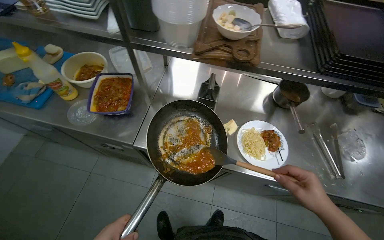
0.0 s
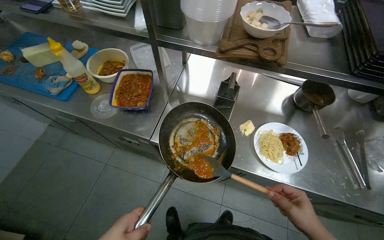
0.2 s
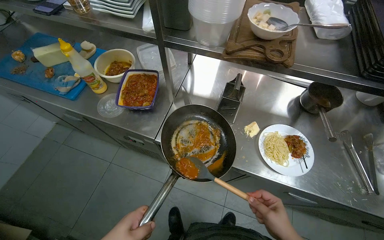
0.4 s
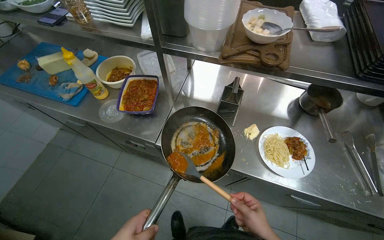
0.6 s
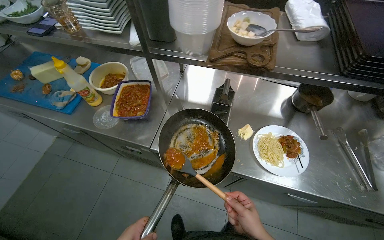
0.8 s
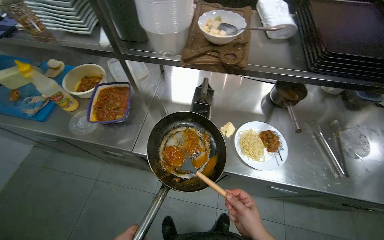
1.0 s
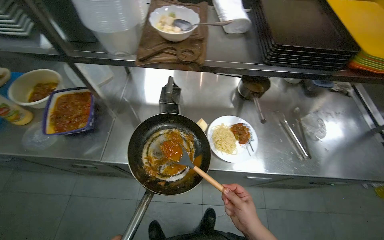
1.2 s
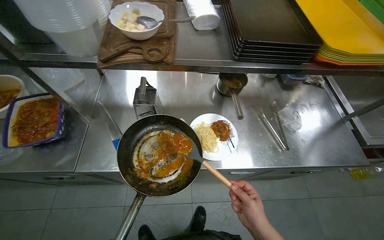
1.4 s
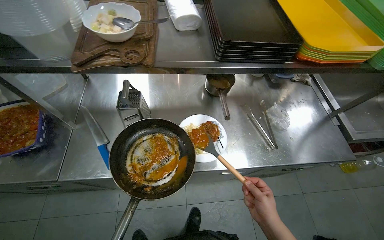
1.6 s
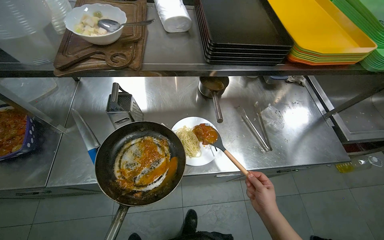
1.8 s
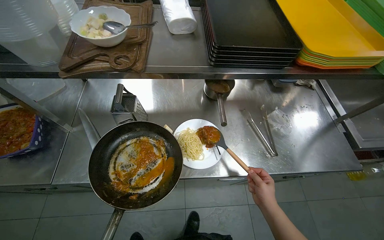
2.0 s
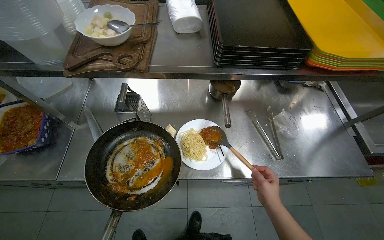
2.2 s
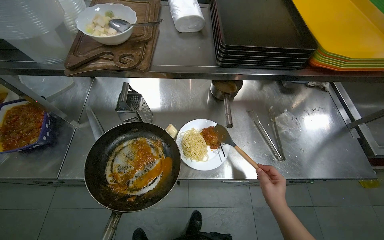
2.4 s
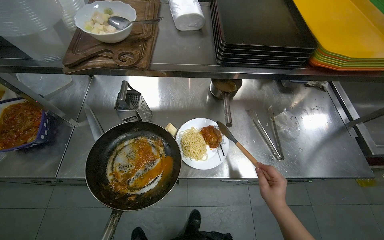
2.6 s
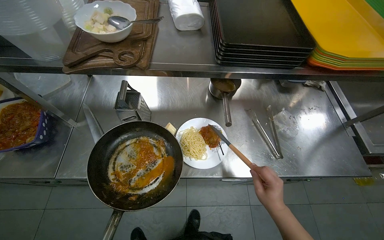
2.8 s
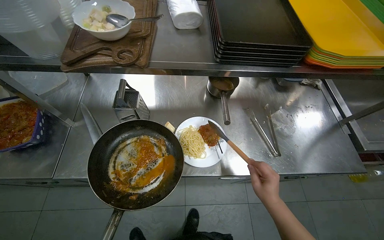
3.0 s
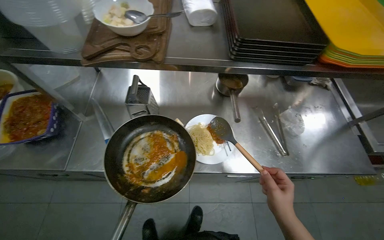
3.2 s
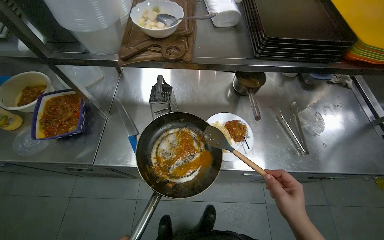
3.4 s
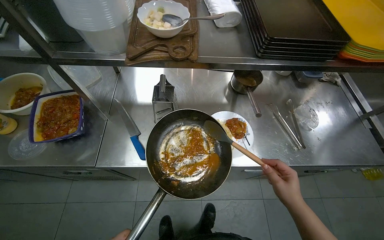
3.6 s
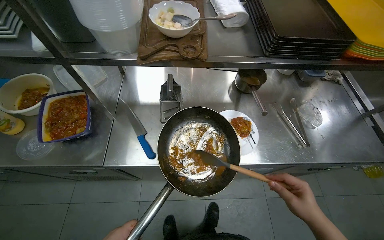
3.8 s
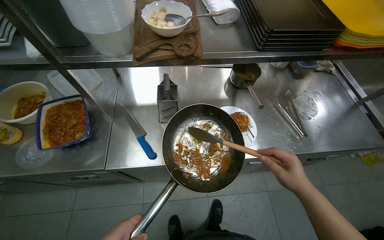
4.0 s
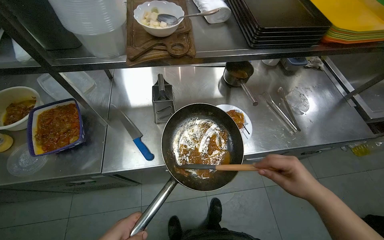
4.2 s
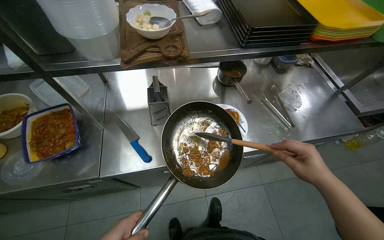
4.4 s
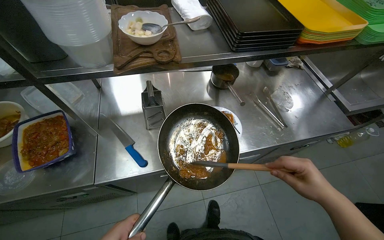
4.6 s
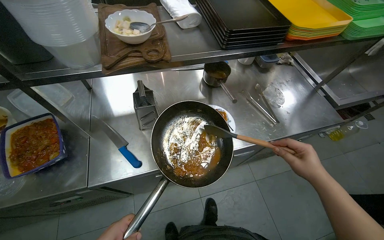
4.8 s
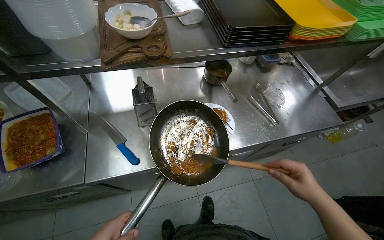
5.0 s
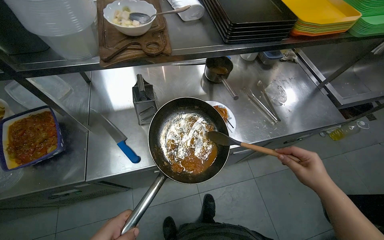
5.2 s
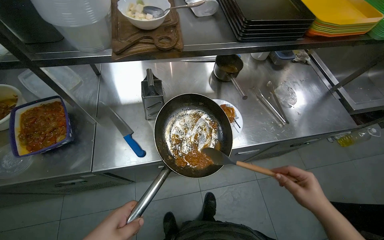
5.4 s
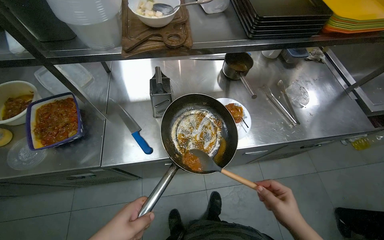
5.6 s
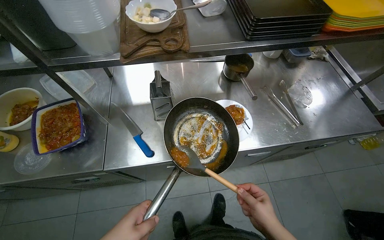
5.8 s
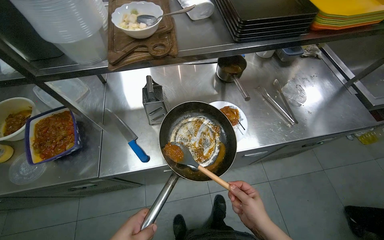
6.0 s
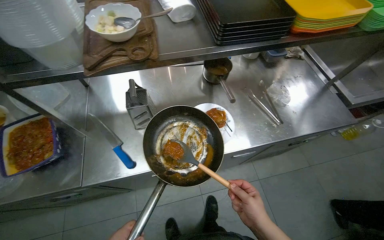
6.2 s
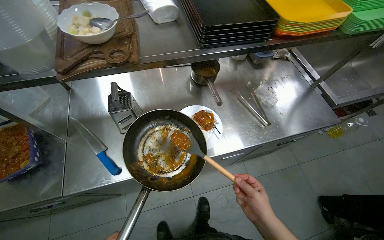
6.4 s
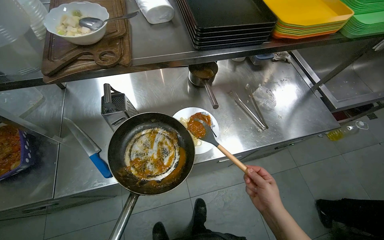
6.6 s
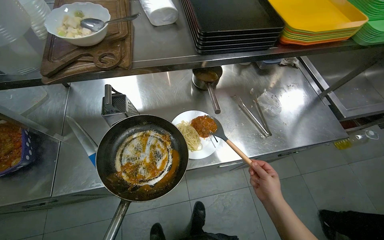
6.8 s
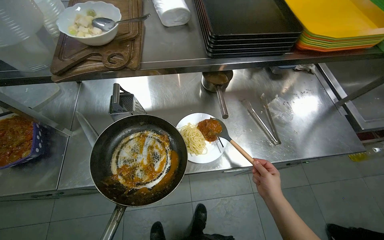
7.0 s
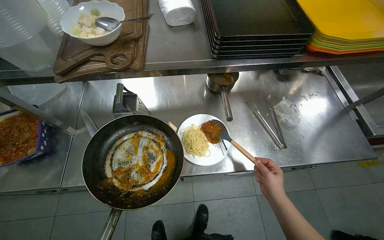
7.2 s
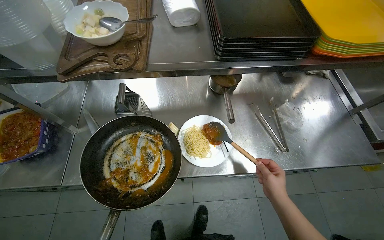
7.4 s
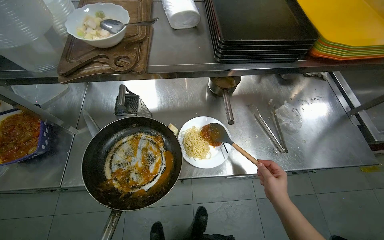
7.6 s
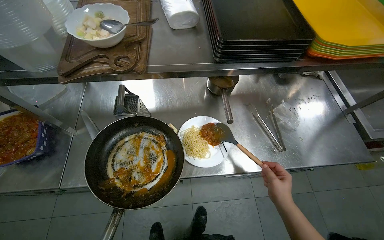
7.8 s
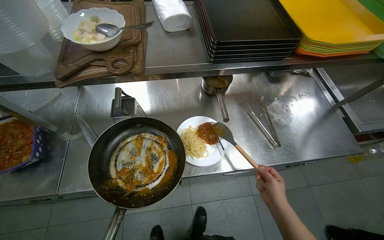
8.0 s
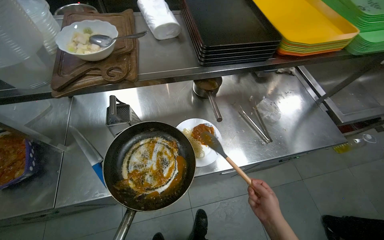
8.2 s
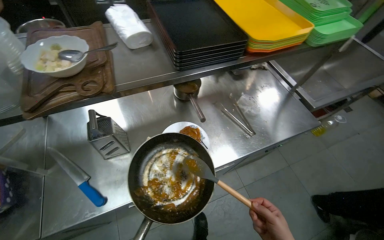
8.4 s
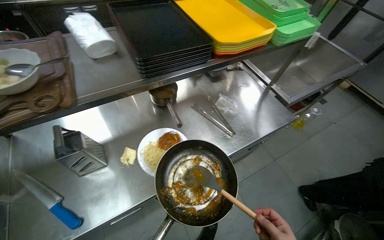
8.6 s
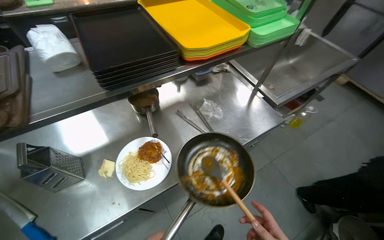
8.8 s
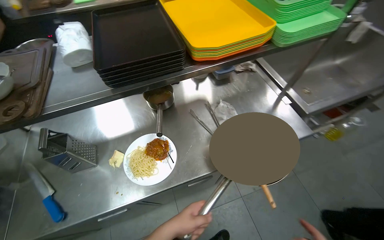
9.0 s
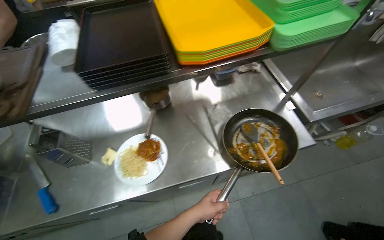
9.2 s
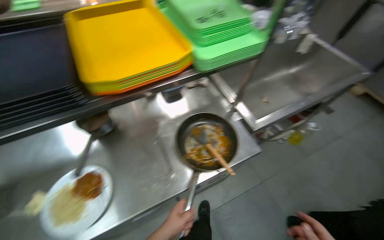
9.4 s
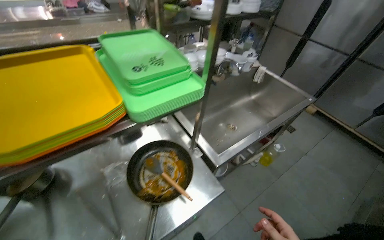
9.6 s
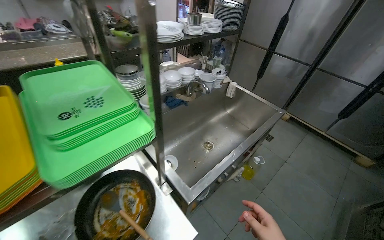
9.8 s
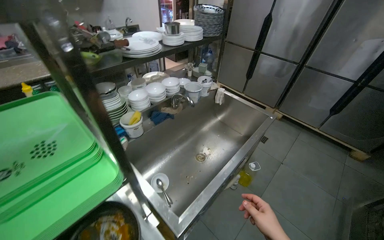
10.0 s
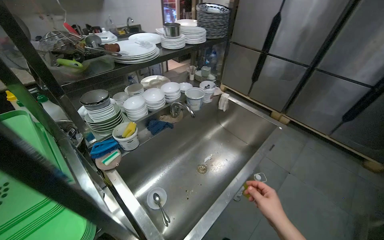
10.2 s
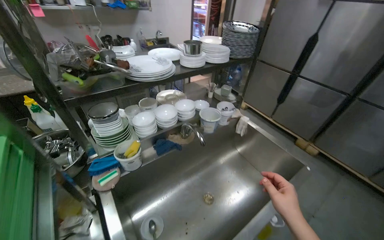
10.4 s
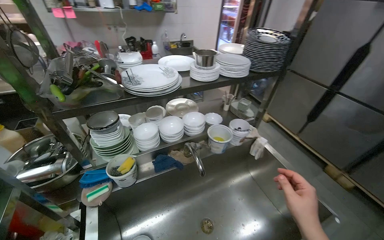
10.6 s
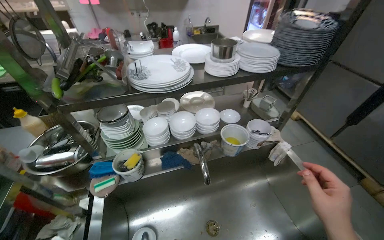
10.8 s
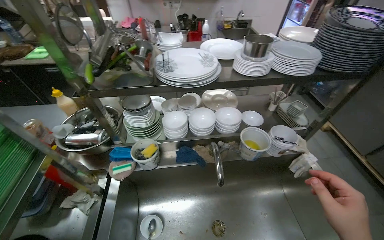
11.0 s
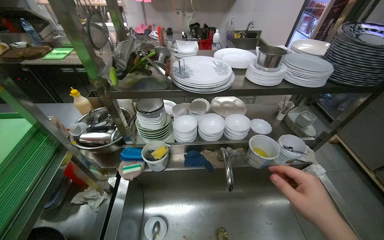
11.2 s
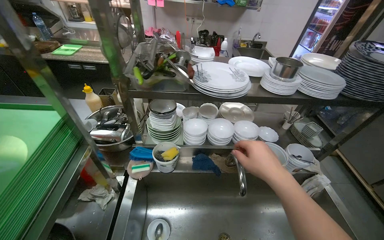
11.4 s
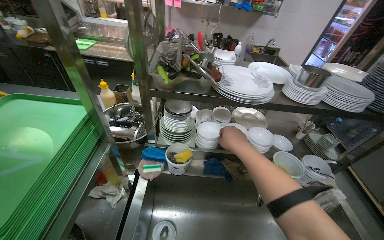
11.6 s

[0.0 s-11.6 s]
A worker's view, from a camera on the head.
Job: preparing food.
The whole recording: Preparing noodles on plate. The worker adds sauce, cheese, and herbs to a plate of noodles before placing it on a tray.
1.4 to 2.8 s: The right hand shifts some 10 cm to the right.
2.8 to 4.4 s: The right hand shifts about 15 cm nearer to the camera.
4.4 to 5.8 s: The right hand goes roughly 15 cm down the picture and to the left.
5.8 to 7.2 s: The right hand goes approximately 25 cm to the right and farther from the camera.
7.2 to 8.8 s: The head rotates roughly 25 degrees to the right.
8.8 to 10.2 s: The head travels approximately 90 cm.
10.2 to 11.6 s: The wearer looks roughly 45 degrees further to the left.

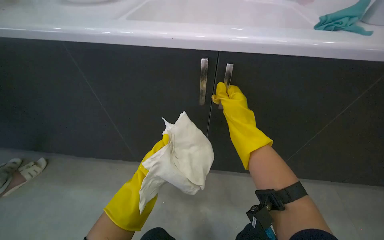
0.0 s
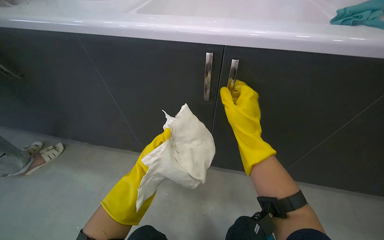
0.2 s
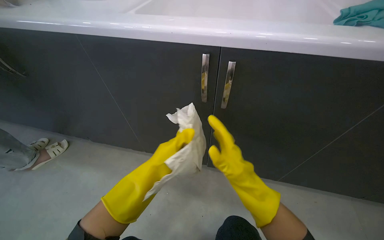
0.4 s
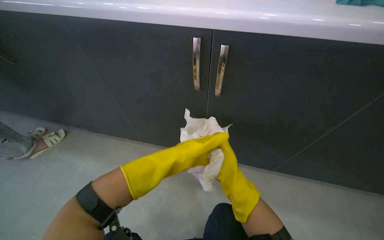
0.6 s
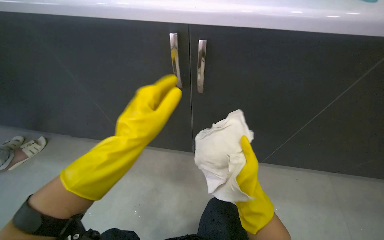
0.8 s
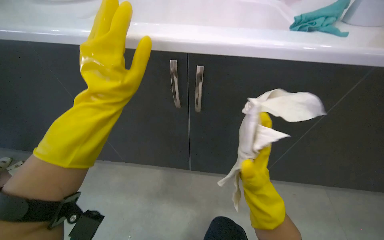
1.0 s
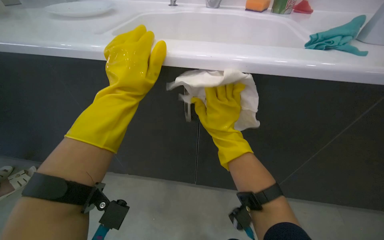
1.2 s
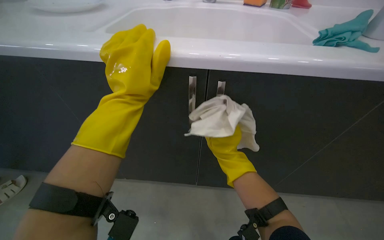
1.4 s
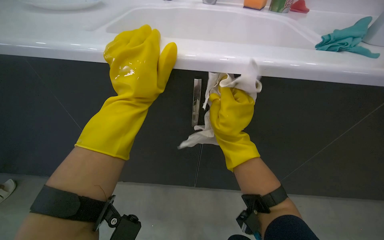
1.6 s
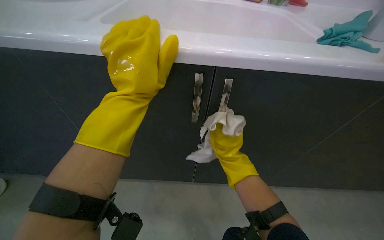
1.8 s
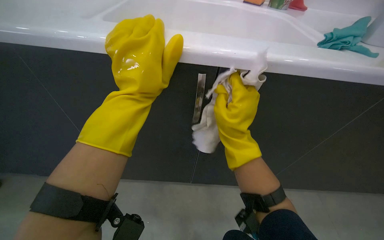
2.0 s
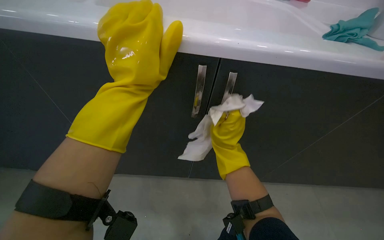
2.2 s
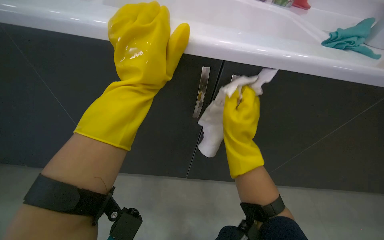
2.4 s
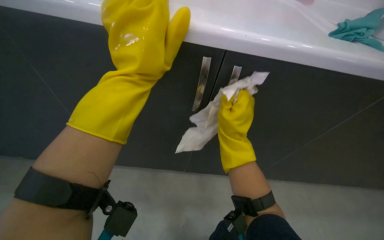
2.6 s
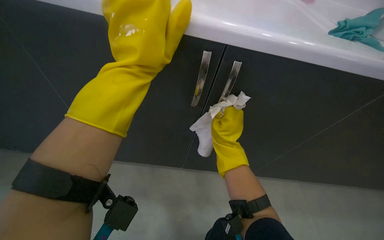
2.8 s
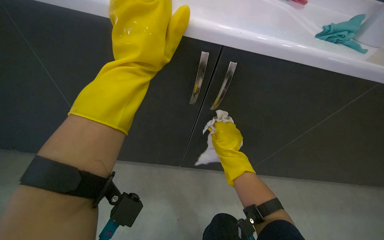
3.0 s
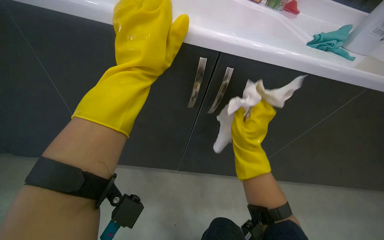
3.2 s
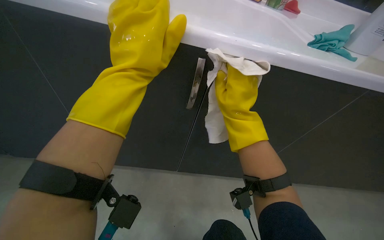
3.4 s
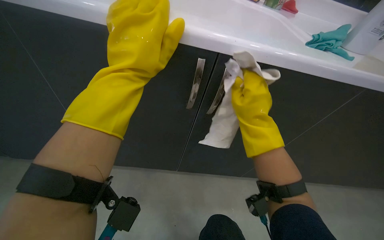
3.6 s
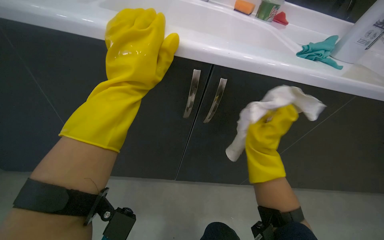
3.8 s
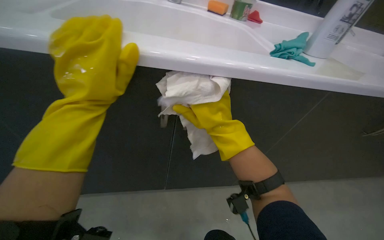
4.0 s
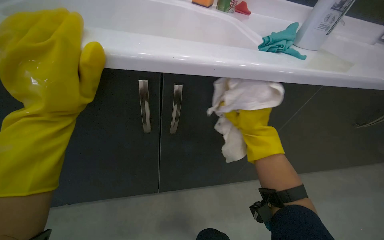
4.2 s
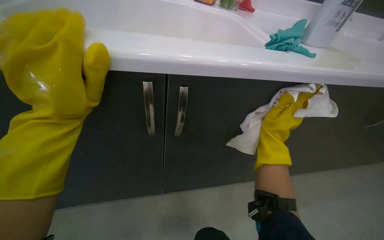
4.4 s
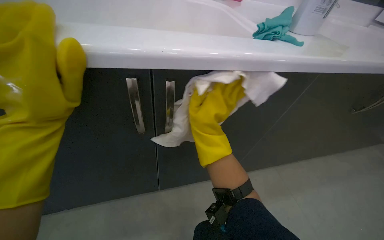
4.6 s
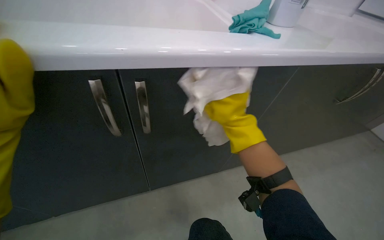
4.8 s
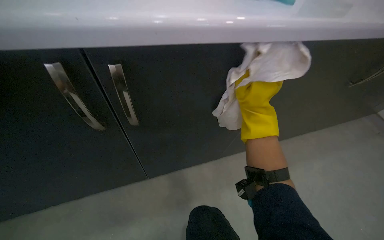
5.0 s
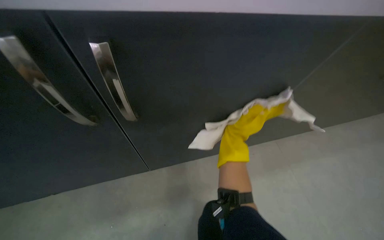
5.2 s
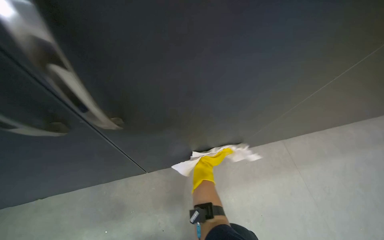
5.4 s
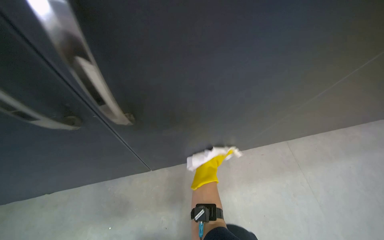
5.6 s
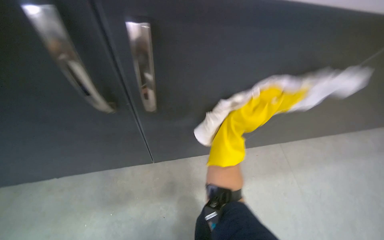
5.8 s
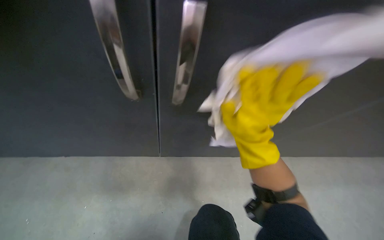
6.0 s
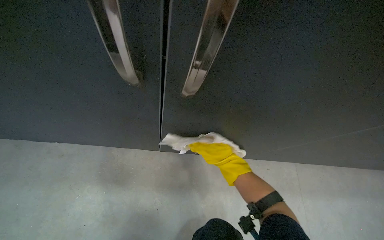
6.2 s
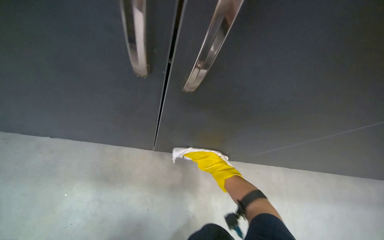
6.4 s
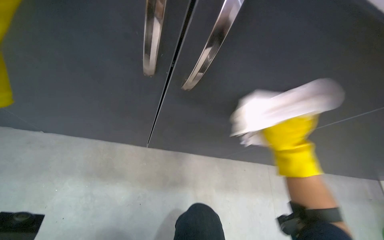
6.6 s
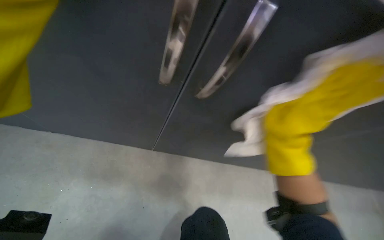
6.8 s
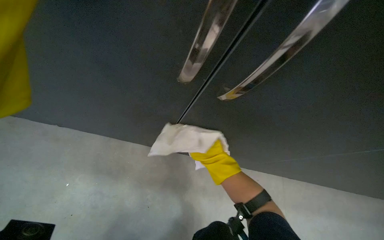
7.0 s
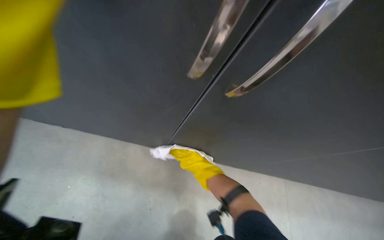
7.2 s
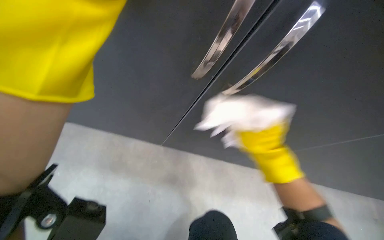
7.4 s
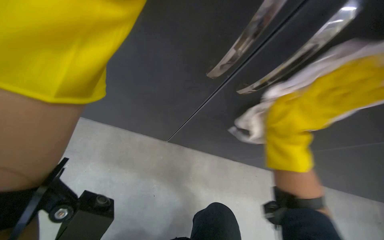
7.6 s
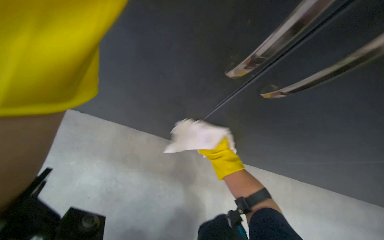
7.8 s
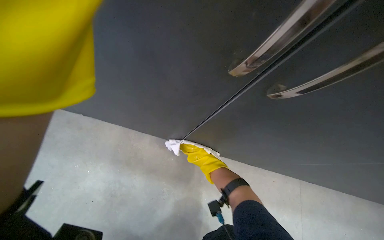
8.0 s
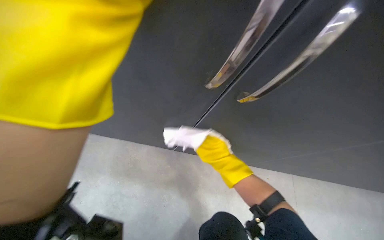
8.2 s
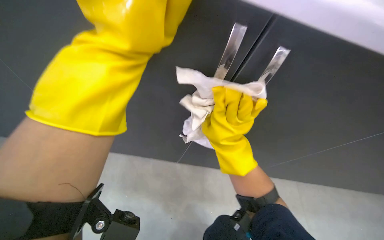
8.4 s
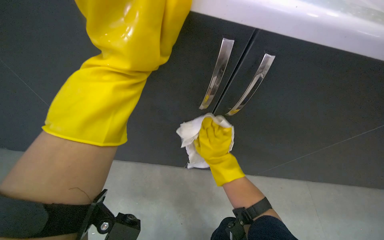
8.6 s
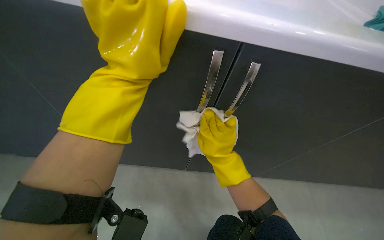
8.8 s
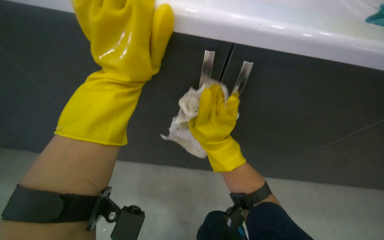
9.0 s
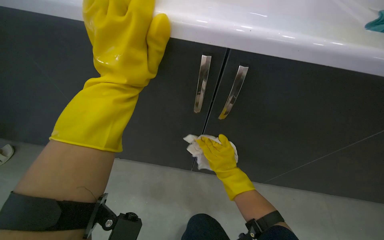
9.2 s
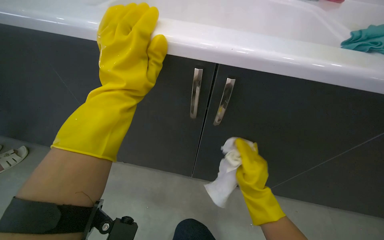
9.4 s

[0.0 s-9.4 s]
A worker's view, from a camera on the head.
Job: cleaning kitchen.
The whole recording: Cleaning kitchen cabinets exterior. The worker wipes the exterior surfaces of the kitchen cabinets with a cloth and cleaner.
1.6 to 3.2 s: The right hand goes nearer and farther, approximately 15 cm each way, reversing 5 times.
3.2 to 4.8 s: The right hand swings left and right, roughly 20 cm each way, with 2 reversals.
4.8 to 6.2 s: The right hand swings up and down the picture, roughly 30 cm each way, with 2 reversals.
7.8 to 9.4 s: The camera is aimed some 15 degrees further to the left. The view tilts about 25 degrees upward.
